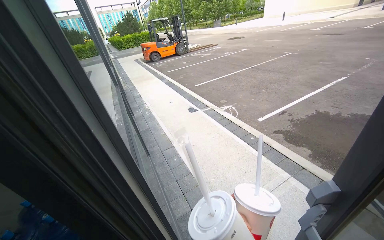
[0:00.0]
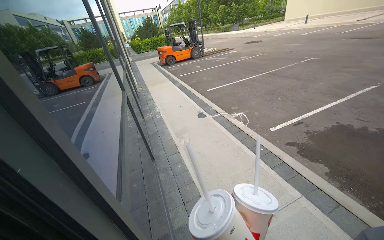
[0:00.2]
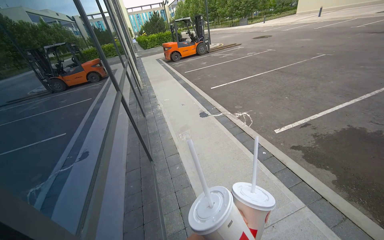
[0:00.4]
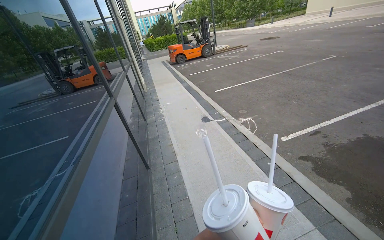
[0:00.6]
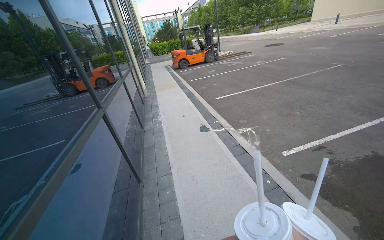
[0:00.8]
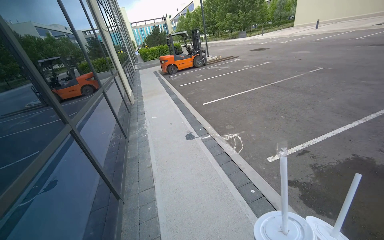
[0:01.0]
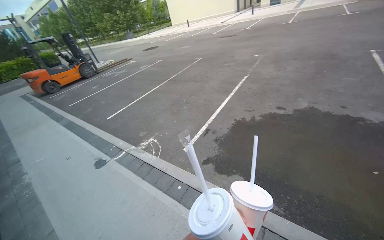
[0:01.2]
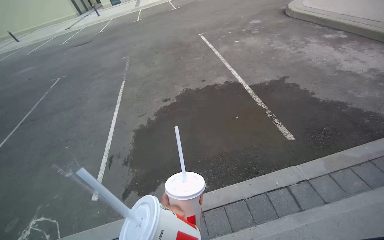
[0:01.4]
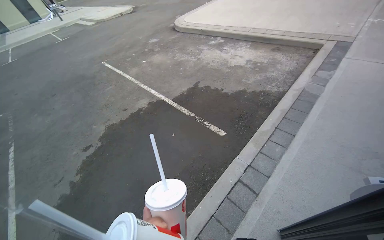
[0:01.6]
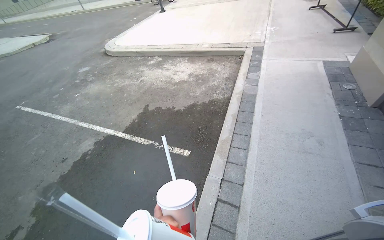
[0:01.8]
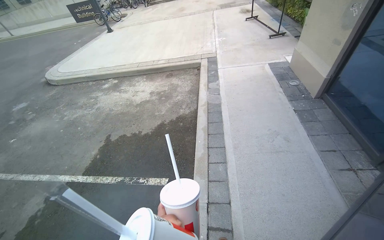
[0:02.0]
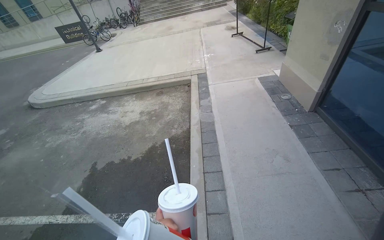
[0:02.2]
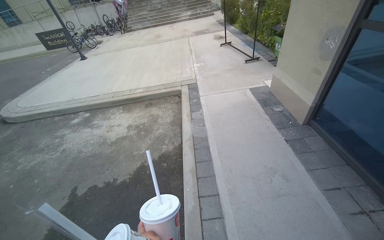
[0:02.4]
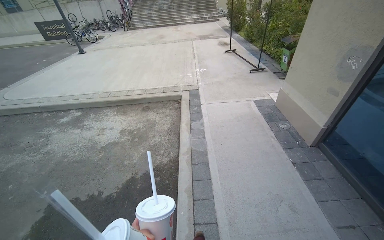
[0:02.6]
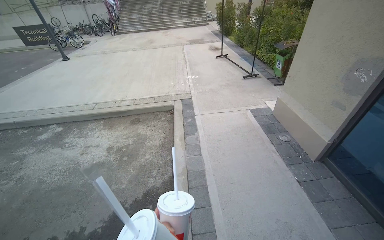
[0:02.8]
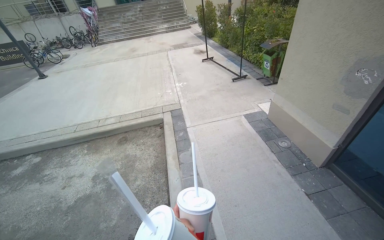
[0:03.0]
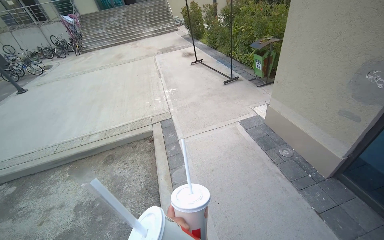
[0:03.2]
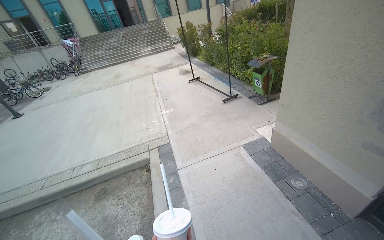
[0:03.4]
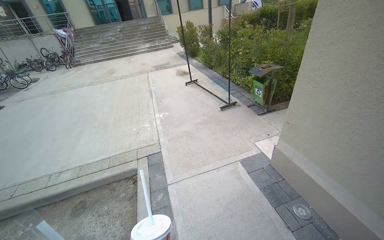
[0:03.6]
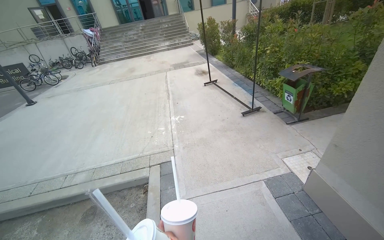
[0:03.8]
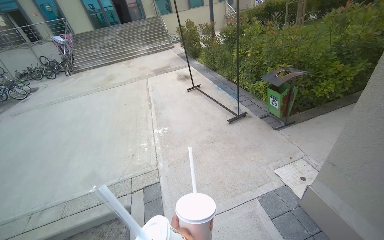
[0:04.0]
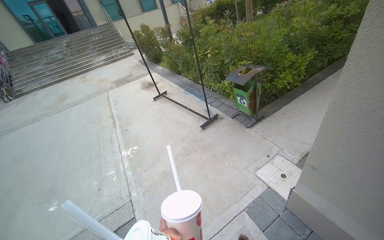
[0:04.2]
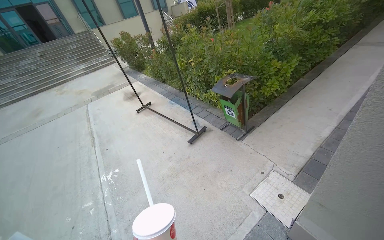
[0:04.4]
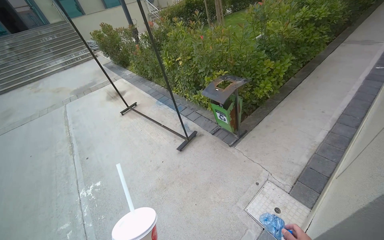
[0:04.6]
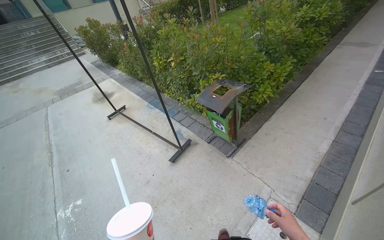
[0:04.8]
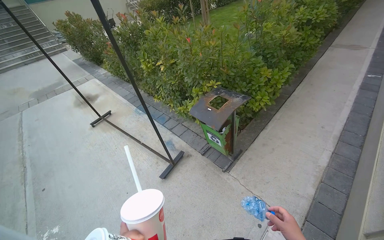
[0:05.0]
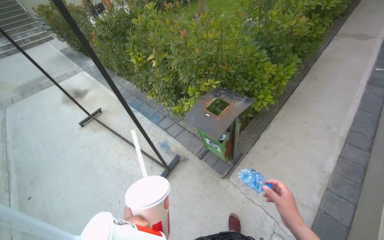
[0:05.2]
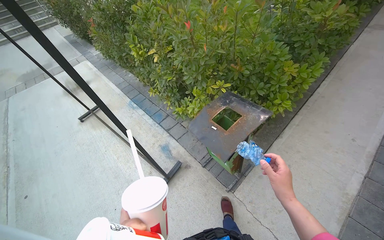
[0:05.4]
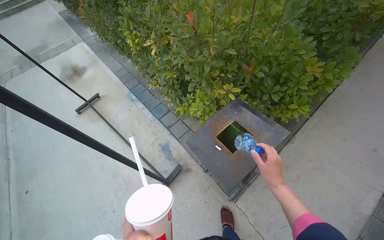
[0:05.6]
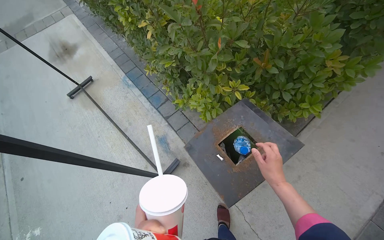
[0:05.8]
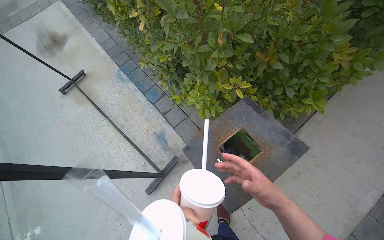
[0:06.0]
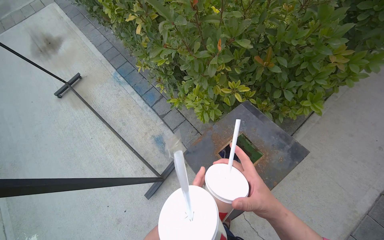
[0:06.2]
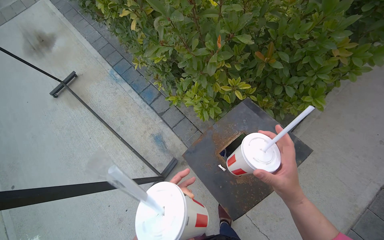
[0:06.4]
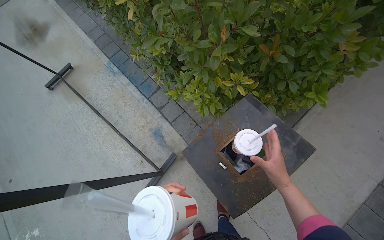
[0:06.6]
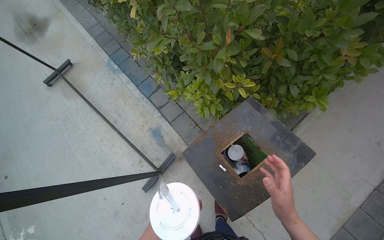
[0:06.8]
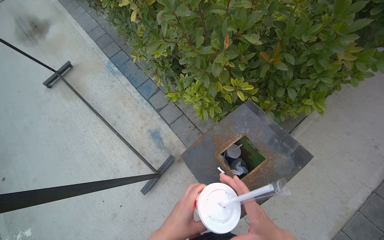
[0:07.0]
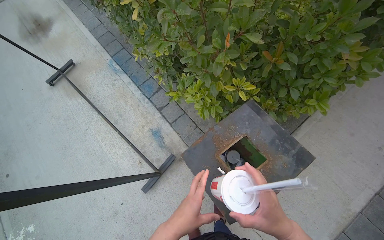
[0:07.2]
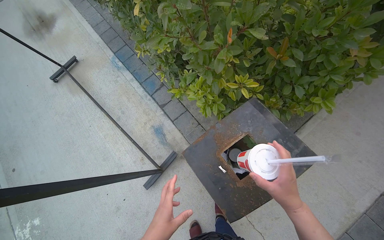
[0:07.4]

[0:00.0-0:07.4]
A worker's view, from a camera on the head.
Job: managing trash.
The whole recording: Collecting and disposing of trash. The worker collects small pieces of trash from the floor and a ledge, then disposes of them in a trash can.
0:00.0 to 0:01.4: The camera travels roughly 1 m. The wearer's head swings some 60 degrees to the right.
0:01.4 to 0:03.0: The camera travels roughly 1.5 m. The head turns to the right by some 75 degrees. The view tips upward by roughly 20 degrees.
0:03.0 to 0:04.4: The camera is carried approximately 1.5 m. The wearer looks some 25 degrees further to the right.
0:04.4 to 0:06.0: The camera is carried some 1.5 m. The wearer looks approximately 30 degrees further downward.

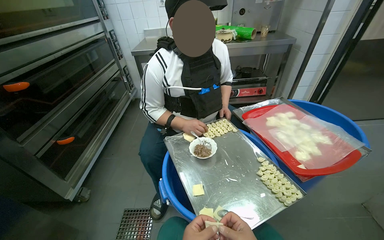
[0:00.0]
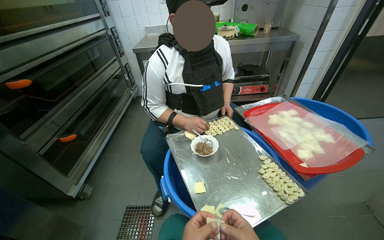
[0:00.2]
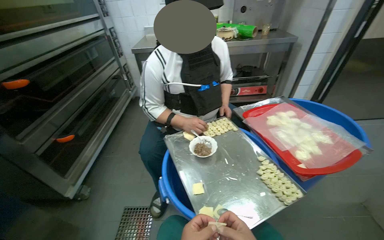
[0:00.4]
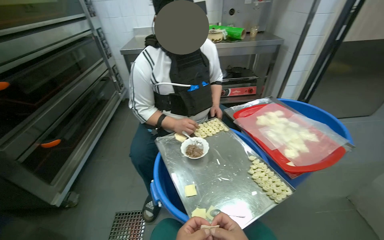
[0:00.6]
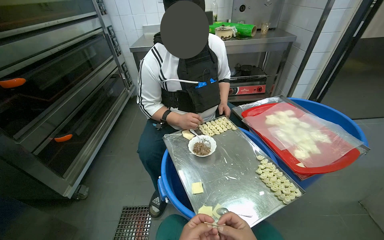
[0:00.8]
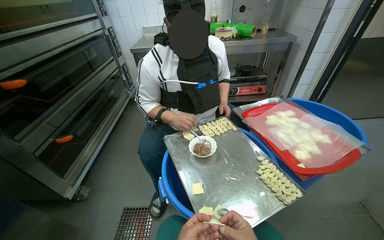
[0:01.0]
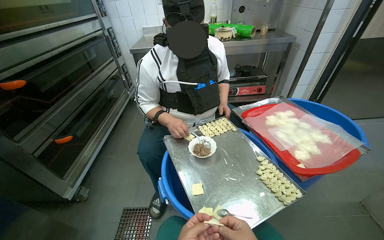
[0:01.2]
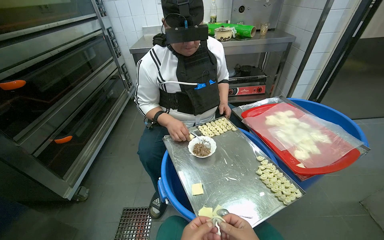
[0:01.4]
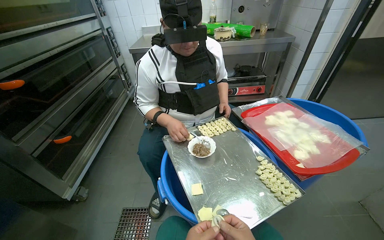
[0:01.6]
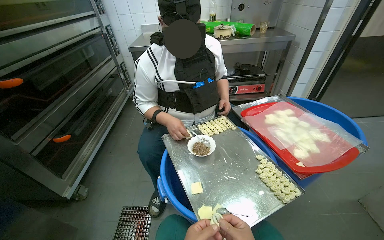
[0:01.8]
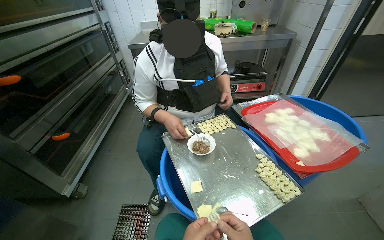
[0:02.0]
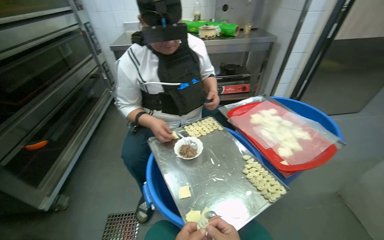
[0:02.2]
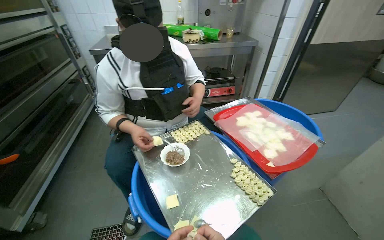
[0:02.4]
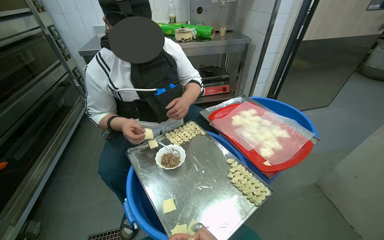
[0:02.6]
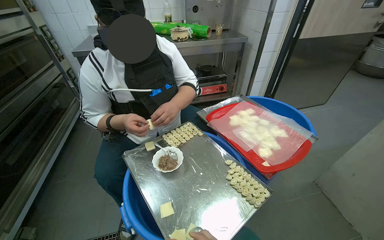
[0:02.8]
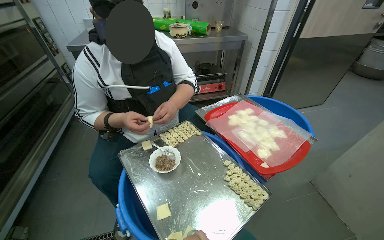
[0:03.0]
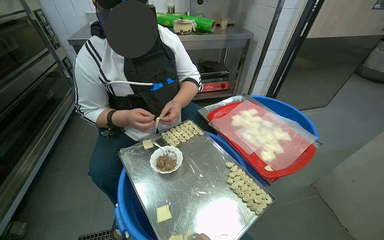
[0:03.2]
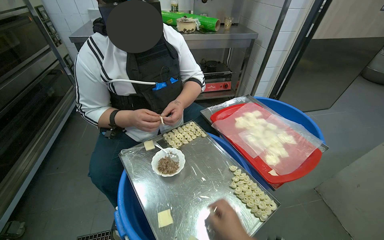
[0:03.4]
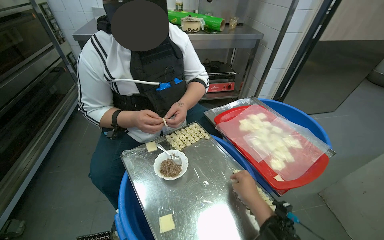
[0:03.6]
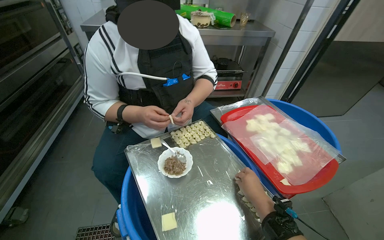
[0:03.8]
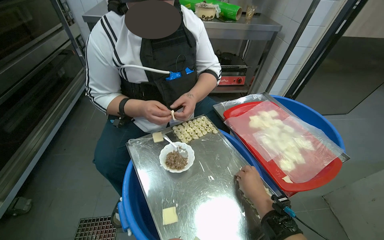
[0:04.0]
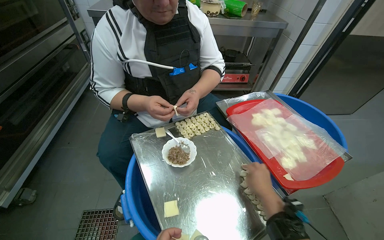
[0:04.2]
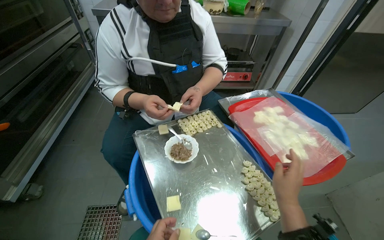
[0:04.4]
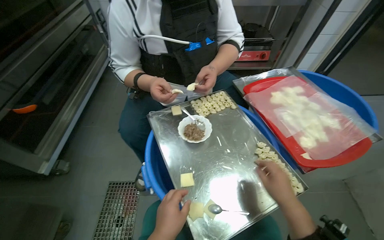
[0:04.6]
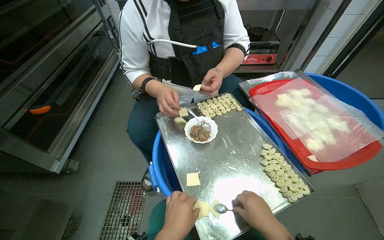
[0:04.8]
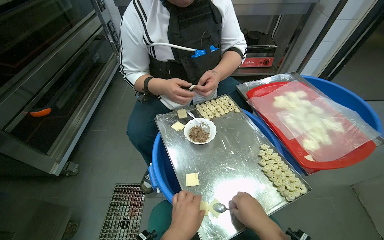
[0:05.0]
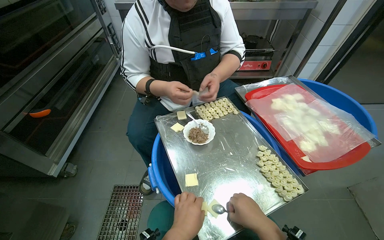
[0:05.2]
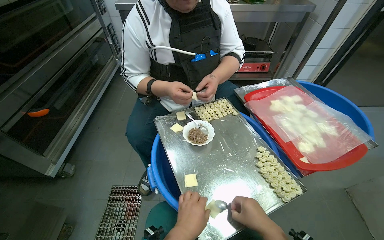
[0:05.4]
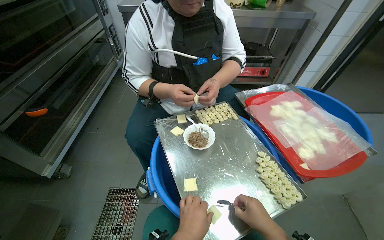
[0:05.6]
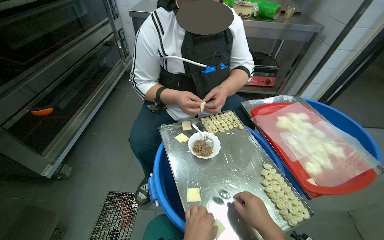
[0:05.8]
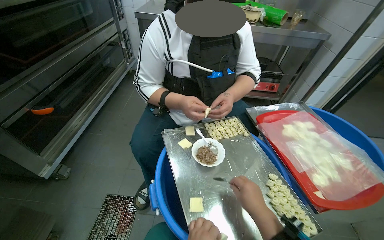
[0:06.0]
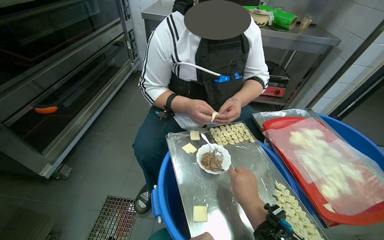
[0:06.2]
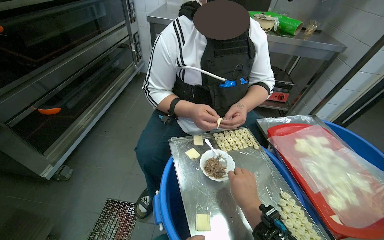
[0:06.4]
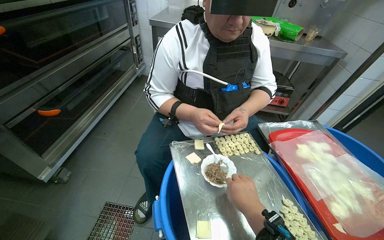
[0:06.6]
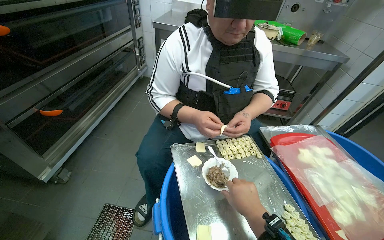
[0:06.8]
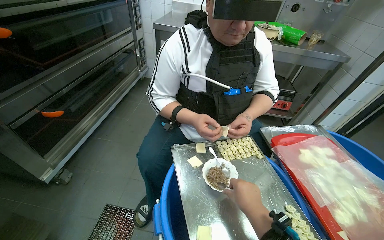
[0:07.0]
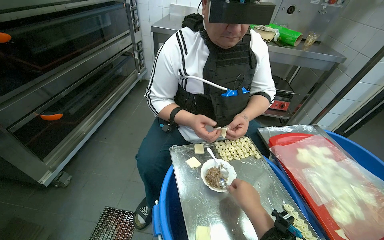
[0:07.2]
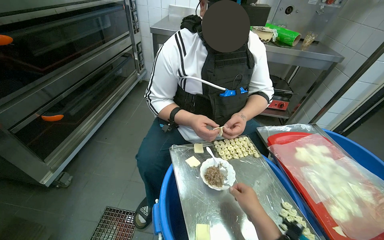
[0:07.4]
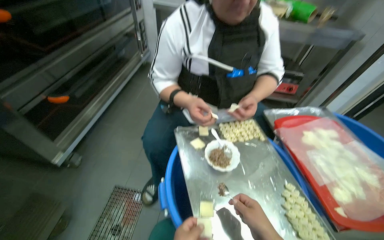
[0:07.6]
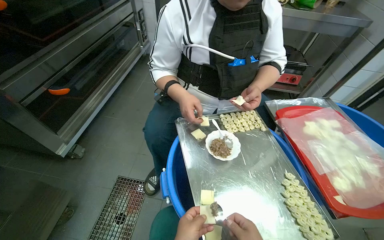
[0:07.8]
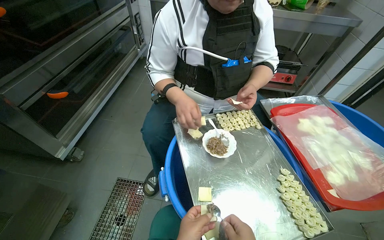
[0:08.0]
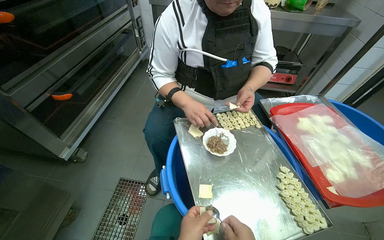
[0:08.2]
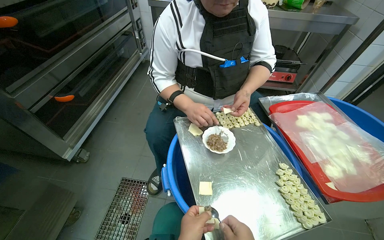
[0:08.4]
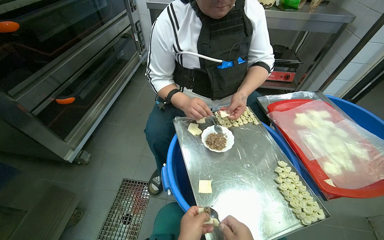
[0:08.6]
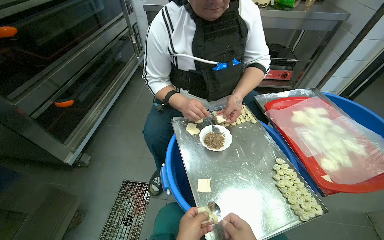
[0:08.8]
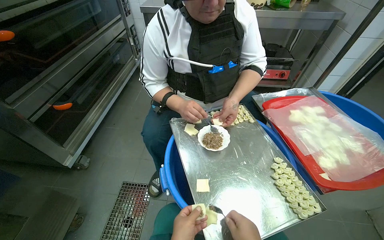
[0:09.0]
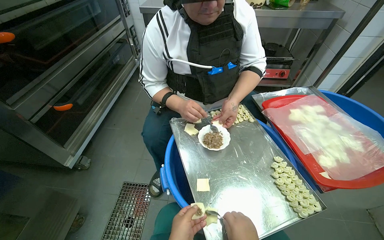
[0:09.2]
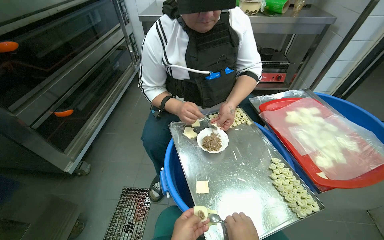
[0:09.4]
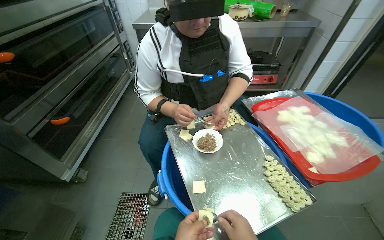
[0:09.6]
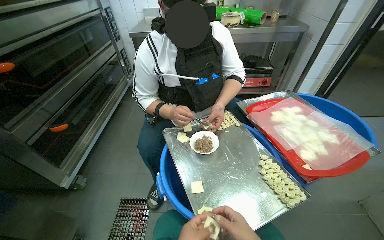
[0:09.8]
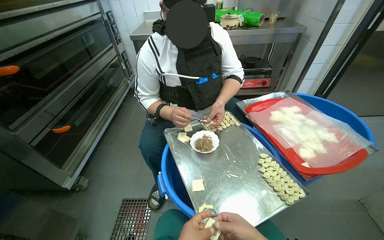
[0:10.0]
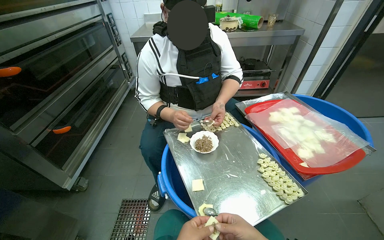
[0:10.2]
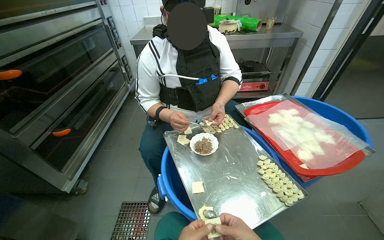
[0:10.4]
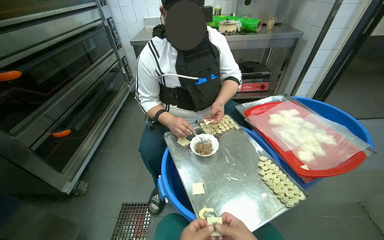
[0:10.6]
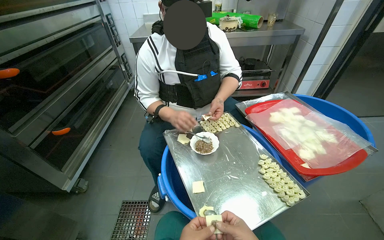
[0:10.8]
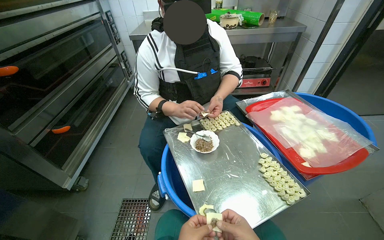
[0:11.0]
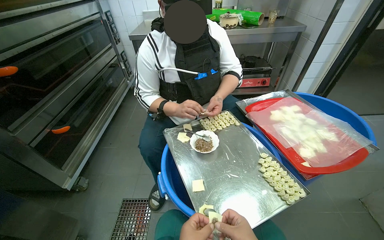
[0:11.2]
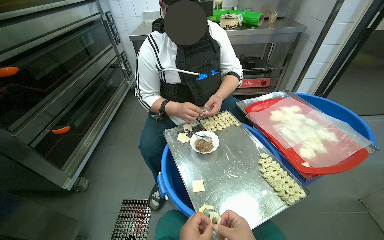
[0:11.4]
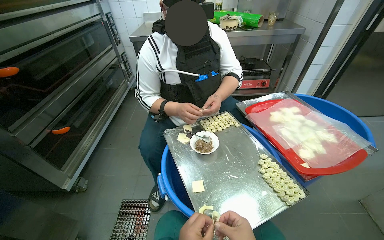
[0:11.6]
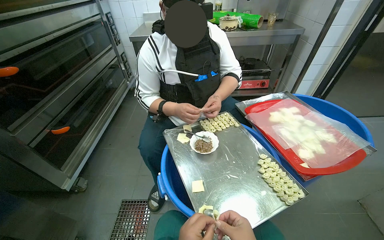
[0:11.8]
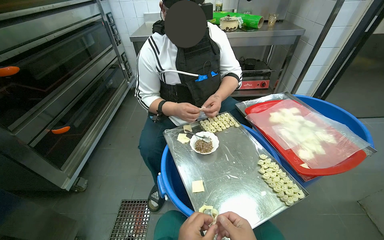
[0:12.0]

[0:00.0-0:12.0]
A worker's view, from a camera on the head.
Job: preparing food.
The whole recording: Making dumplings. The worker continues making dumplings by filling dough with ingredients and shaping them.
0:04.4 to 0:06.0: The right hand goes some 15 cm to the left.
